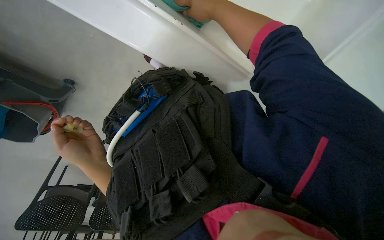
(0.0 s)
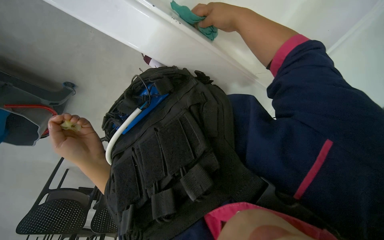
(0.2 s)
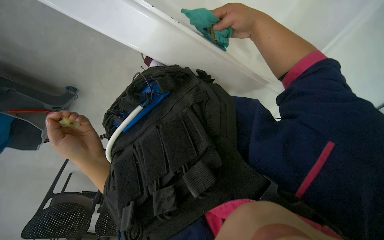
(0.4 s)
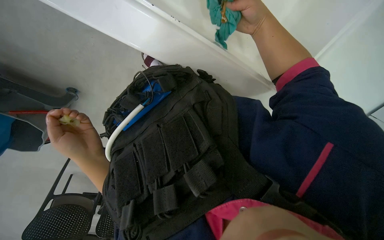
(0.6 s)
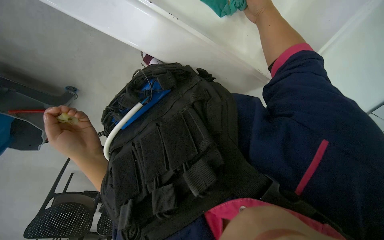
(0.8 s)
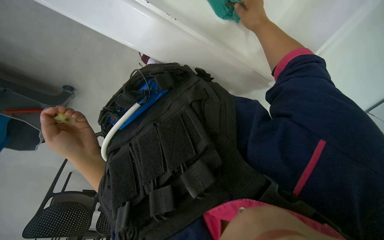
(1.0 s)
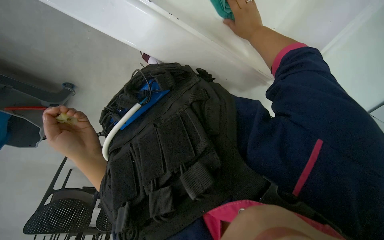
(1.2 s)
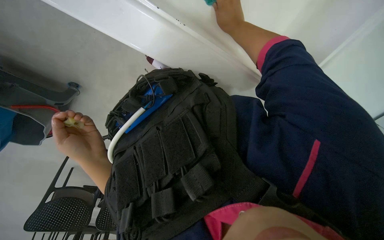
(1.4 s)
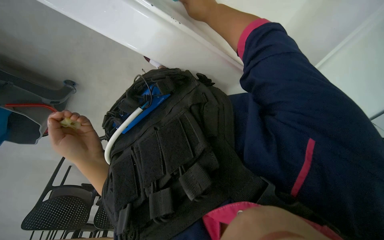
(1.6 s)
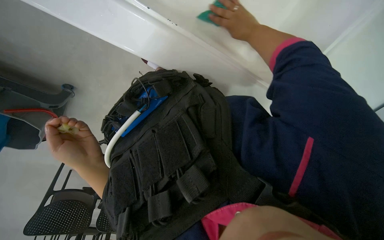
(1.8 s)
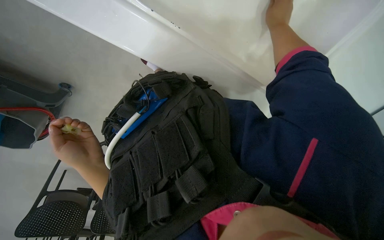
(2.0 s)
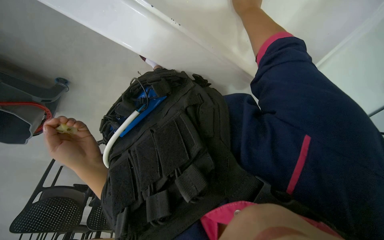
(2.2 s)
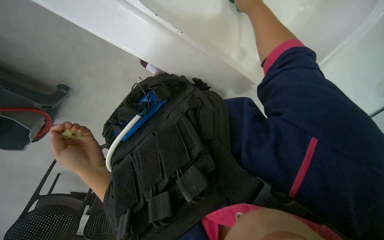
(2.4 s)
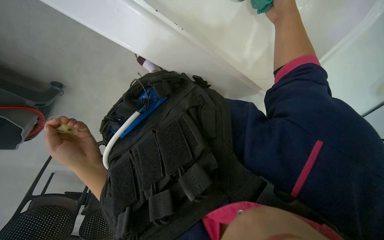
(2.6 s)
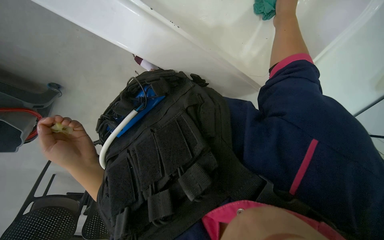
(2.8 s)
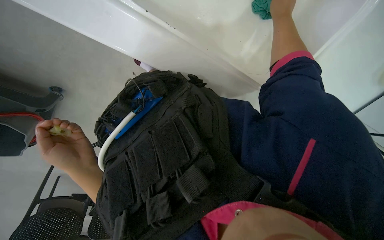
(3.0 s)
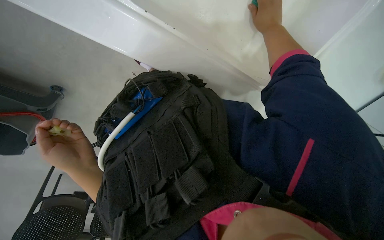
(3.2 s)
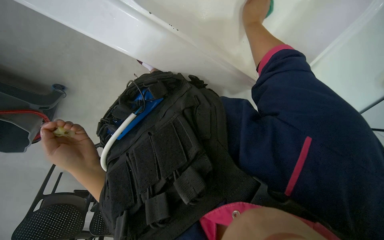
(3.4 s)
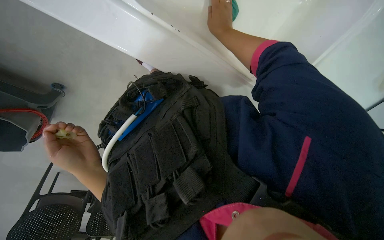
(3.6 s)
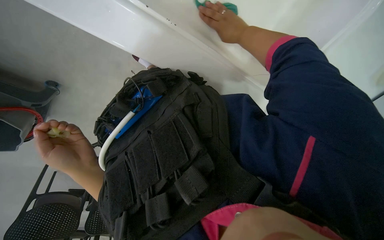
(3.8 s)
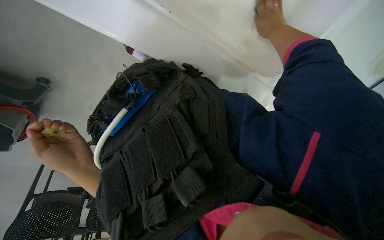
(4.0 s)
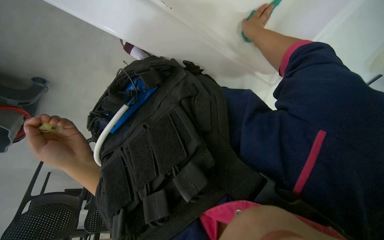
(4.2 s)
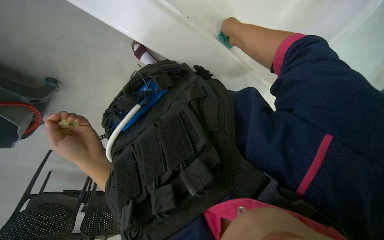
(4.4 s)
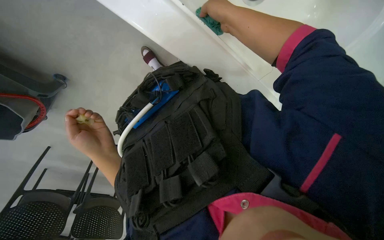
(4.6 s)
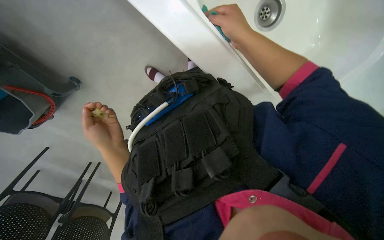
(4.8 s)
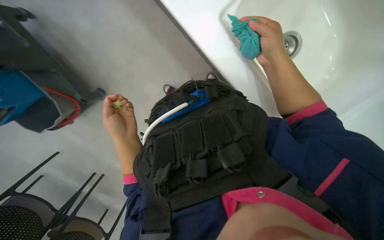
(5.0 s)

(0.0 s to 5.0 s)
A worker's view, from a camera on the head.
Job: cleaning kitchen.
The whole recording: Cleaning kitchen sink and counter. The worker wipes the kitchen sink and surrounding counter with a cloth.
0.0 s - 1.6 s: The right hand moves some 10 cm to the right and comes back.
1.6 s - 3.4 s: The right hand goes left and right, roughly 20 cm each way, reversing 3 times.

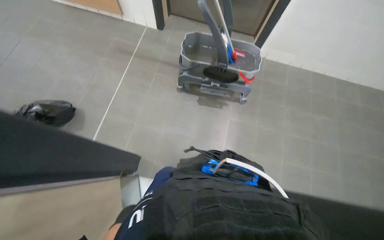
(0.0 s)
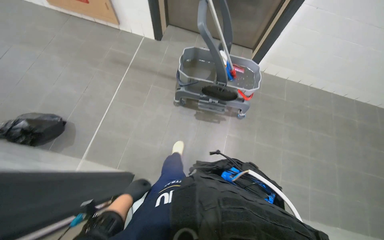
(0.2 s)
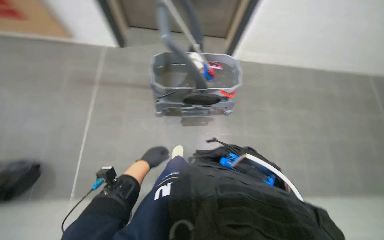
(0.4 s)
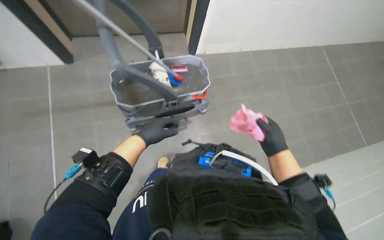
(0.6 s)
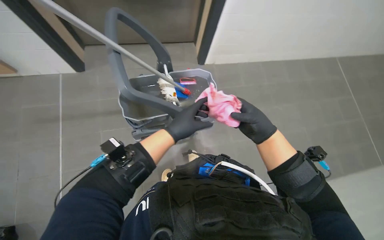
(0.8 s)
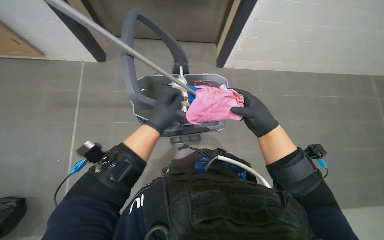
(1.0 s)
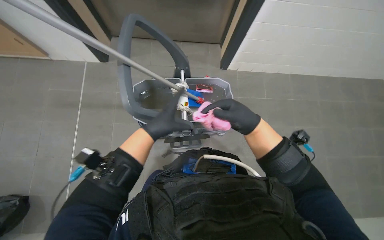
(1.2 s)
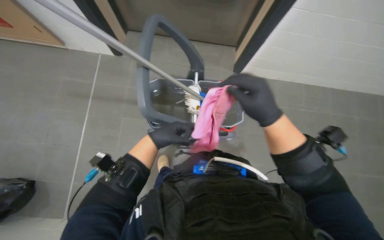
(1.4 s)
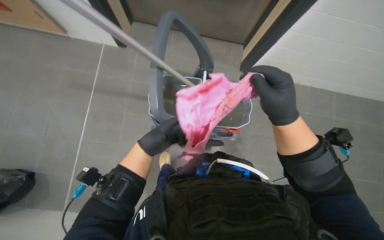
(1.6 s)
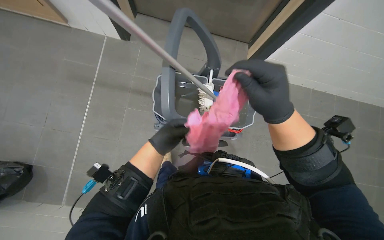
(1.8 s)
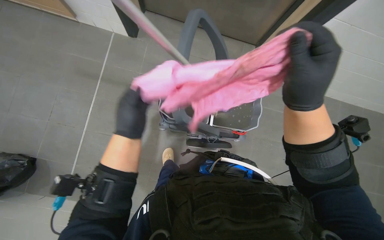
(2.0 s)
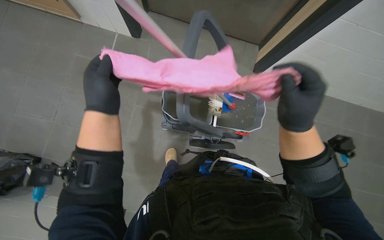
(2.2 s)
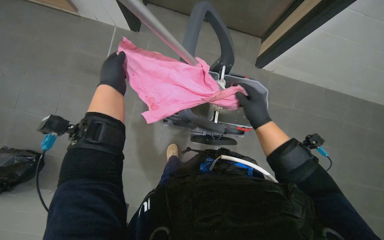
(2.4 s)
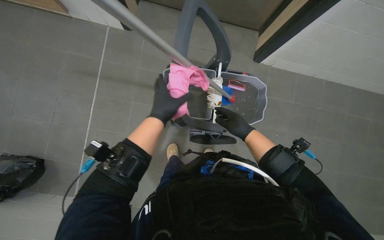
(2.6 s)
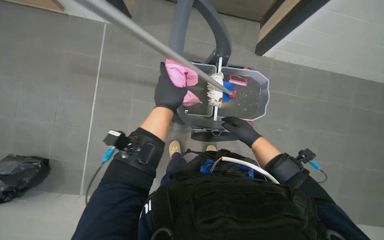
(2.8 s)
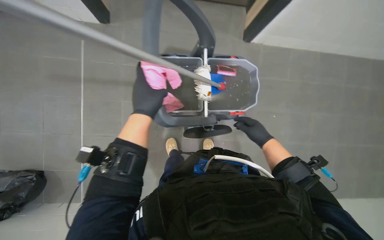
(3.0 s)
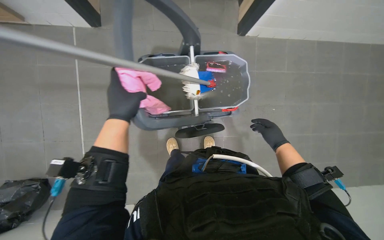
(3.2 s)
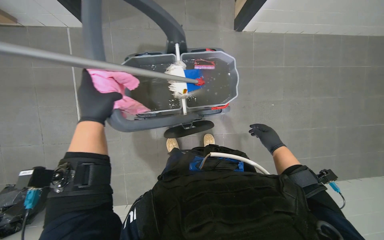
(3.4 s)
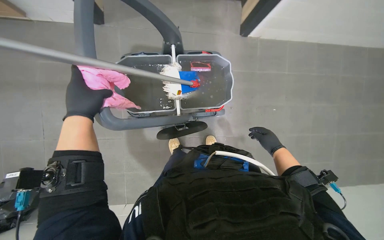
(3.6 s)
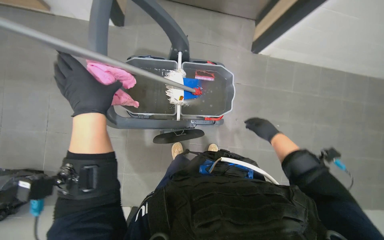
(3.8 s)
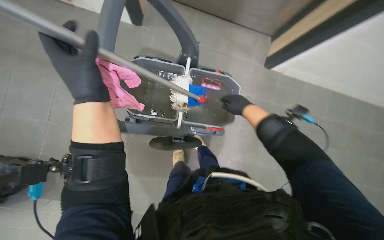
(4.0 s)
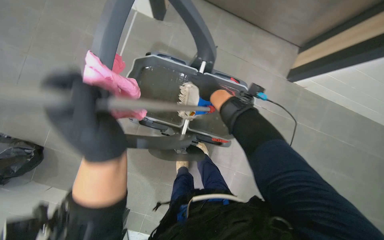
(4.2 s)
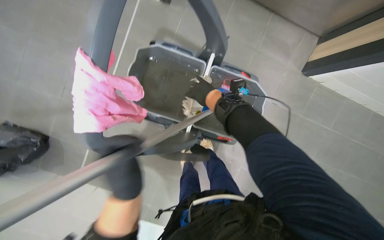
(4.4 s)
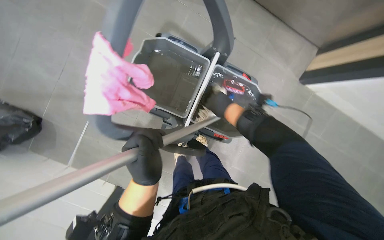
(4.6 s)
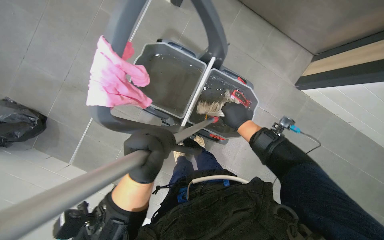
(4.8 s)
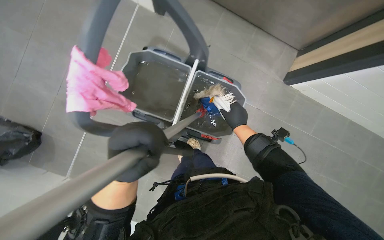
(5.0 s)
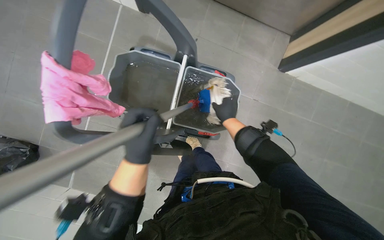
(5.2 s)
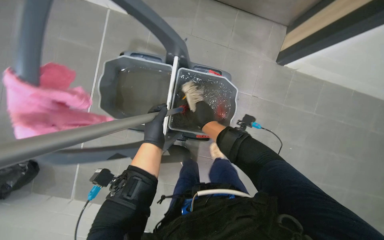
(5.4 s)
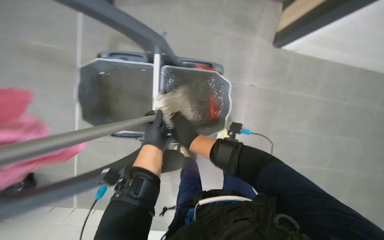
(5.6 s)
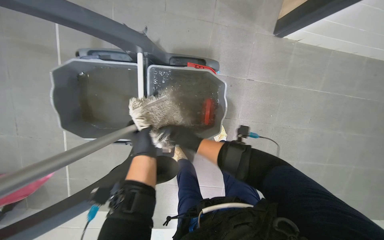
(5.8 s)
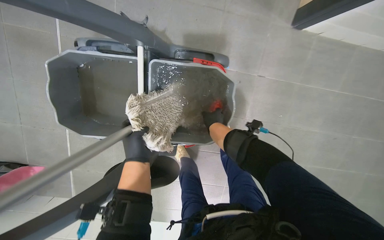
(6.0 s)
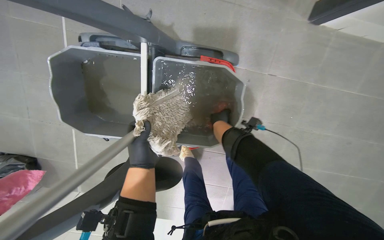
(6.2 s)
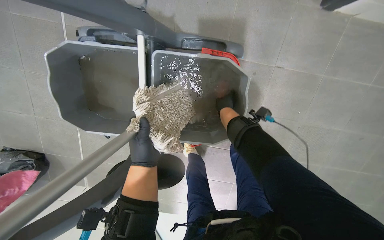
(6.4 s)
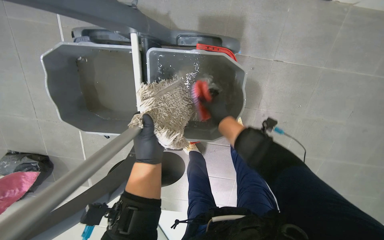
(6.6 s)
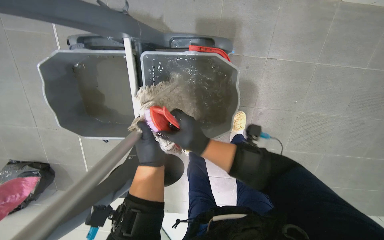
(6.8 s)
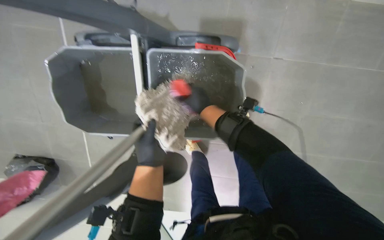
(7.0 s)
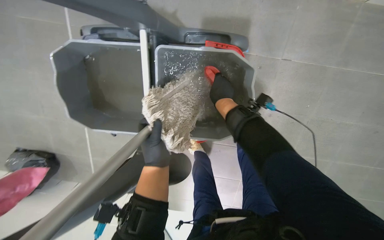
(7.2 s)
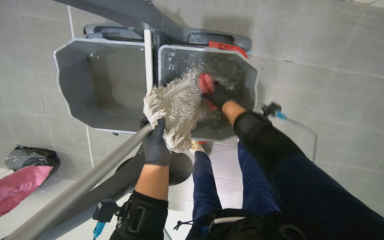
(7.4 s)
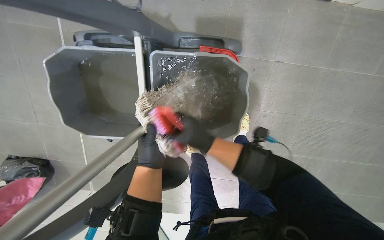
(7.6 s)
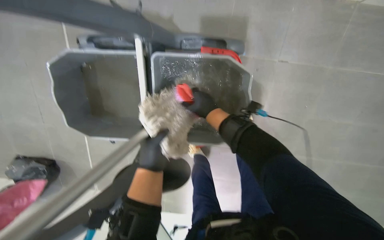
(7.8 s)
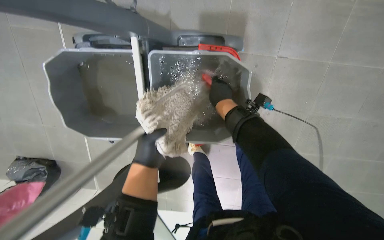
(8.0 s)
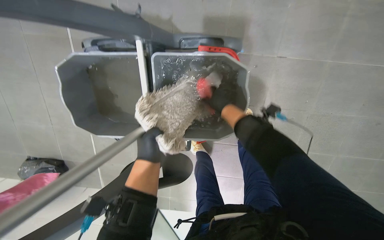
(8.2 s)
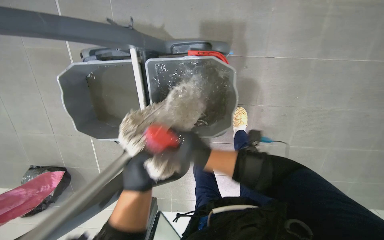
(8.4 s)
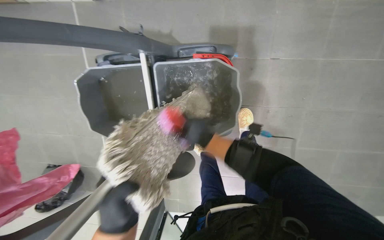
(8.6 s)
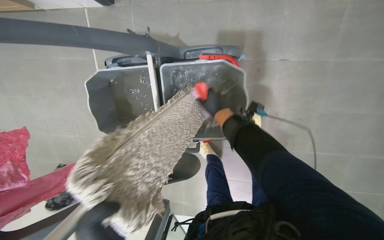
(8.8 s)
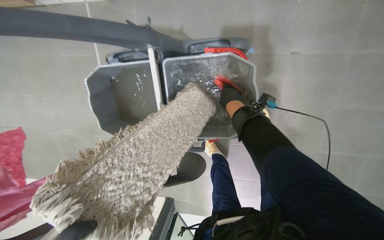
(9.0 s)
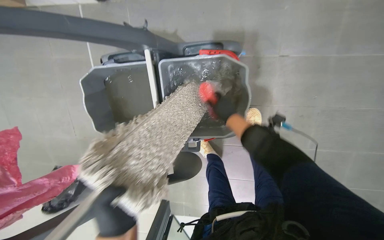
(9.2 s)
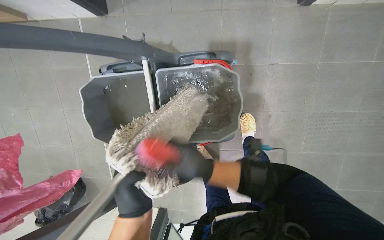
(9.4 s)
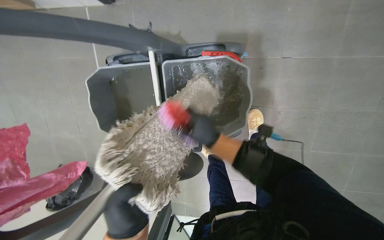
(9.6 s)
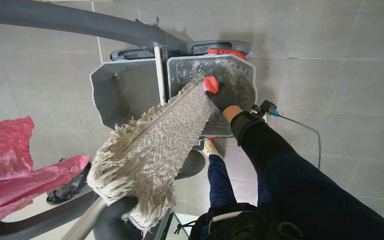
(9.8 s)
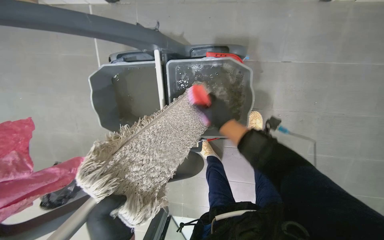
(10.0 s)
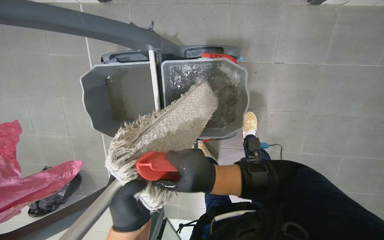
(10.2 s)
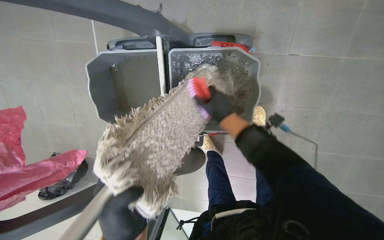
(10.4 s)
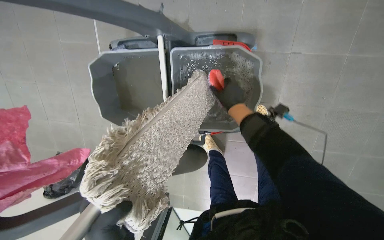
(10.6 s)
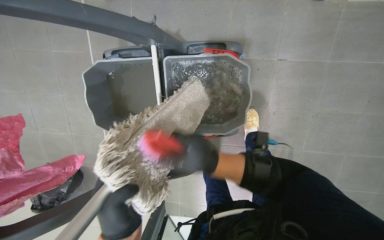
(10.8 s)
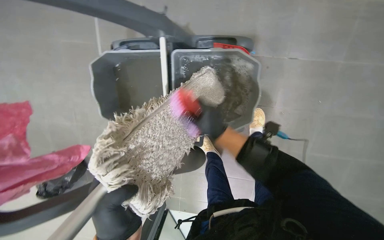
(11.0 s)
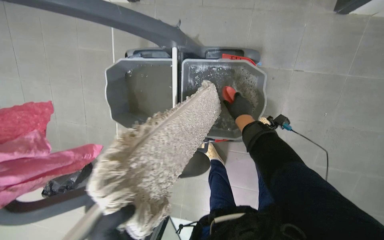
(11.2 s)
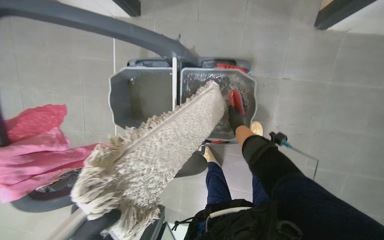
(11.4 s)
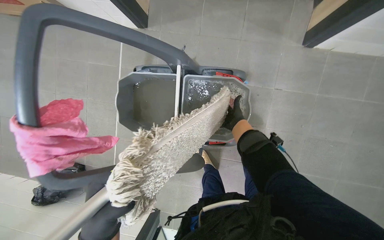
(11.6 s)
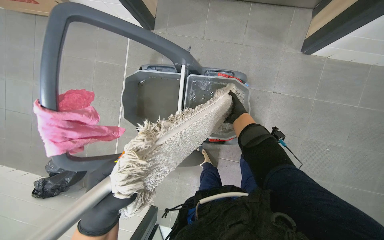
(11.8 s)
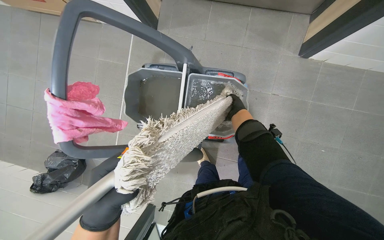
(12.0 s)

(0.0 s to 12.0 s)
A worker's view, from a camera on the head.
Job: preparing cleaning supplies.
The whole recording: Cleaning mop head. The worker cleans the mop head in the bucket with a brush.
1.6 s - 3.0 s: The right hand goes some 30 cm farther from the camera and down the picture.
3.0 s - 4.4 s: The left hand travels down the picture by about 10 cm, while the right hand shifts approximately 30 cm up the picture and to the left.
4.4 s - 6.0 s: The left hand moves farther from the camera, approximately 20 cm. Meanwhile the right hand swings left and right, roughly 15 cm each way, with 2 reversals.
6.0 s - 7.6 s: The right hand swings nearer and farther, roughly 20 cm each way, with 3 reversals.
7.6 s - 9.0 s: The right hand swings up and down the picture, roughly 20 cm each way, with 2 reversals.
9.0 s - 10.4 s: The right hand goes about 25 cm down the picture.
10.4 s - 12.0 s: The view tilts approximately 15 degrees upward. The right hand shifts approximately 25 cm up the picture and to the right.

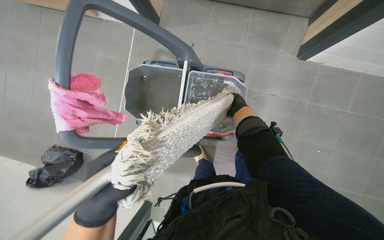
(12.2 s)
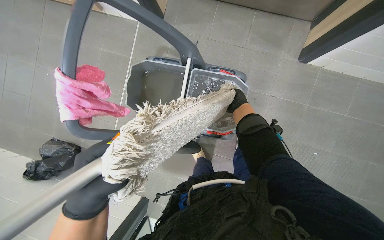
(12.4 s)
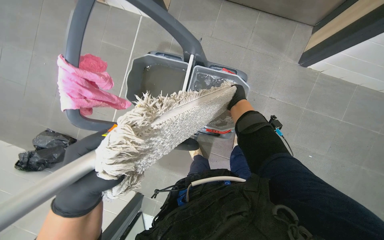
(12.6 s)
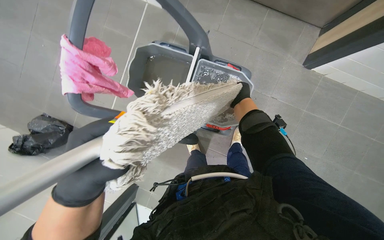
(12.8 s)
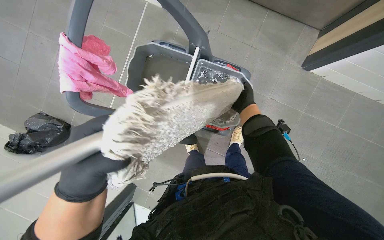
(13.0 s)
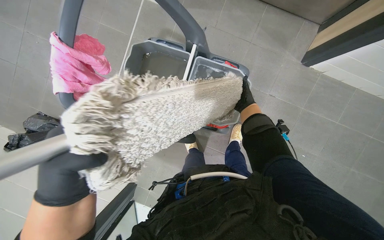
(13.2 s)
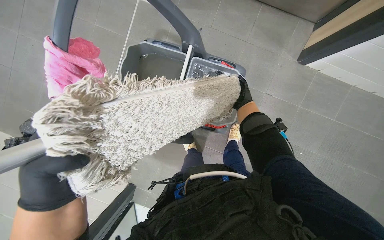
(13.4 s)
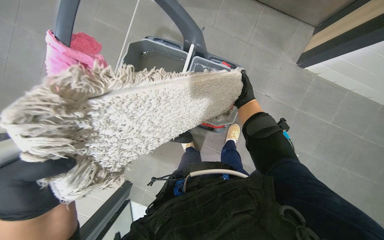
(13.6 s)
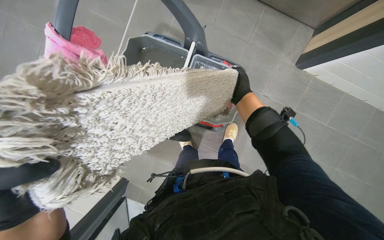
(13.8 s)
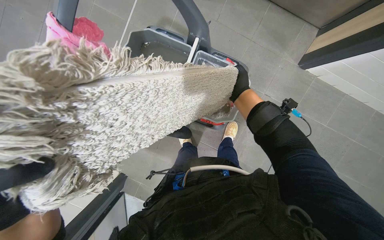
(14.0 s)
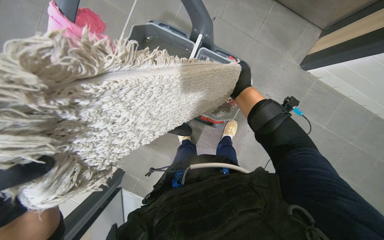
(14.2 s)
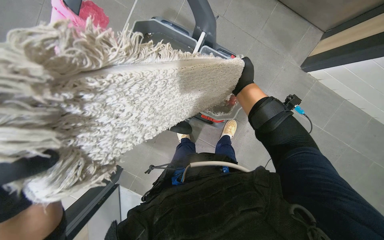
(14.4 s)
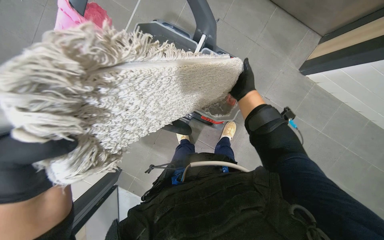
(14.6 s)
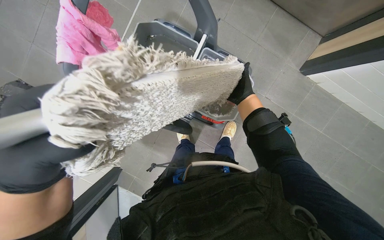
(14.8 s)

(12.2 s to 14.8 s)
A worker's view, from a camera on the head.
Job: preparing cleaning supplies.
The whole recording: Cleaning mop head. The worker cleans the mop head in the bucket with a brush.
12.2 s - 13.4 s: The left hand moves to the left, about 10 cm.
13.4 s - 14.8 s: The right hand moves nearer to the camera, about 15 cm.
